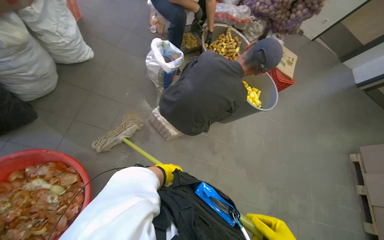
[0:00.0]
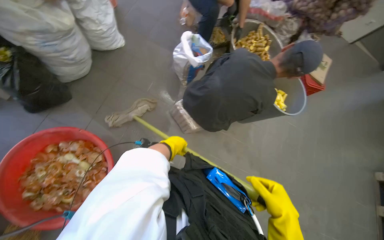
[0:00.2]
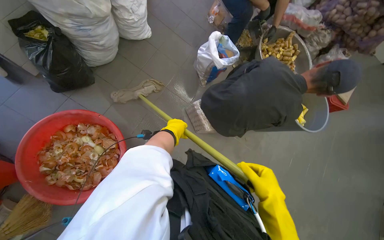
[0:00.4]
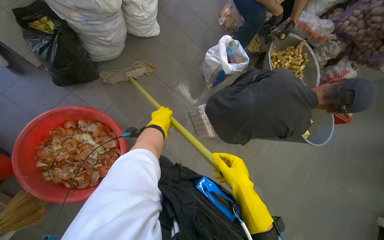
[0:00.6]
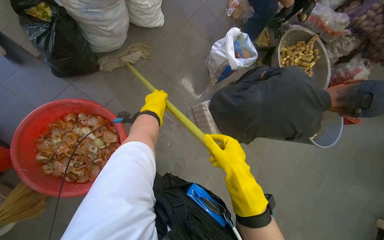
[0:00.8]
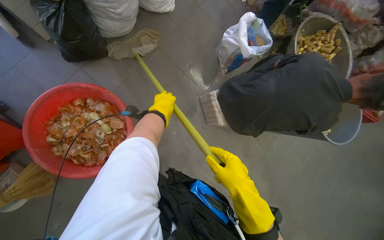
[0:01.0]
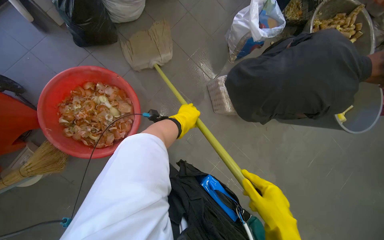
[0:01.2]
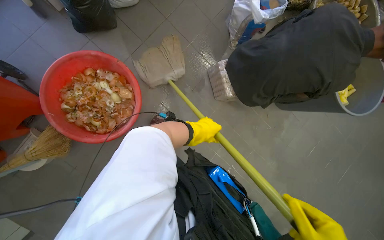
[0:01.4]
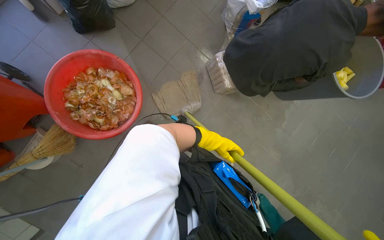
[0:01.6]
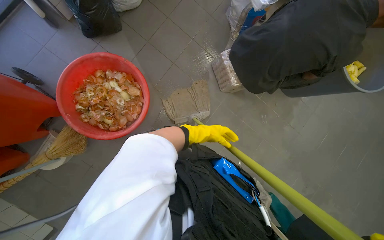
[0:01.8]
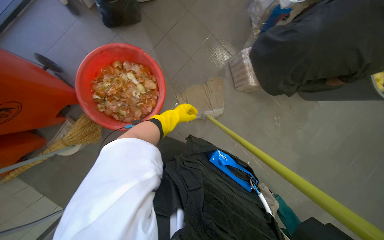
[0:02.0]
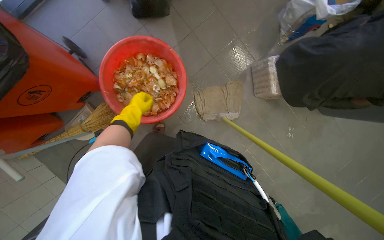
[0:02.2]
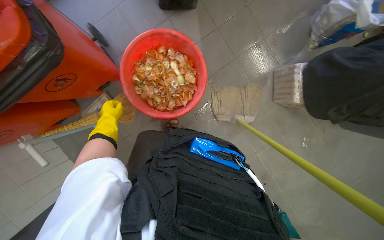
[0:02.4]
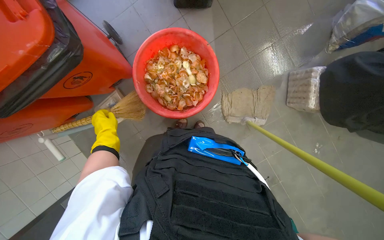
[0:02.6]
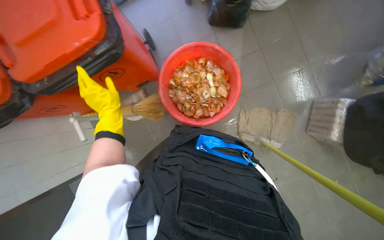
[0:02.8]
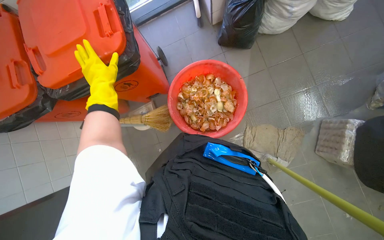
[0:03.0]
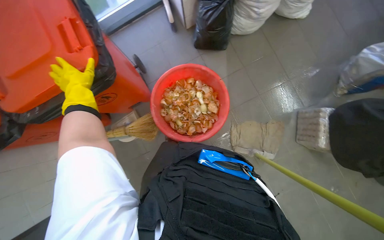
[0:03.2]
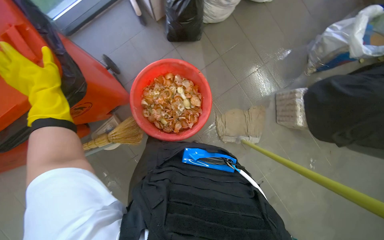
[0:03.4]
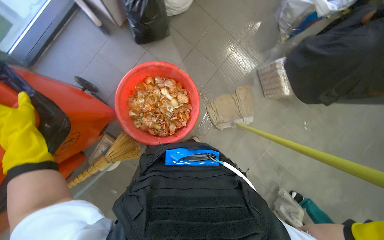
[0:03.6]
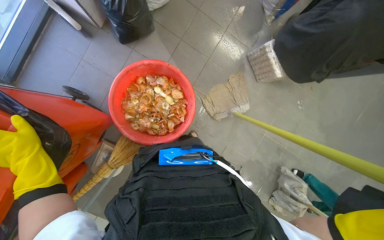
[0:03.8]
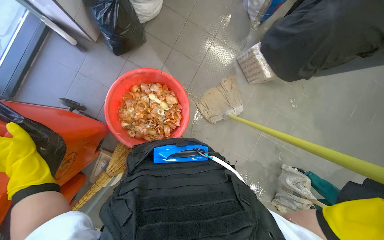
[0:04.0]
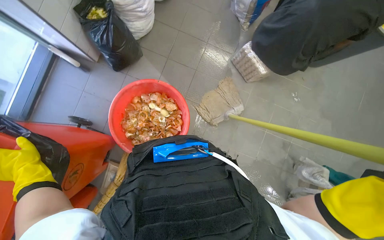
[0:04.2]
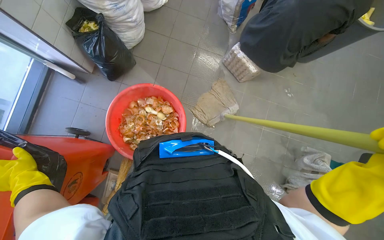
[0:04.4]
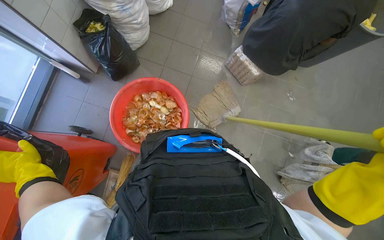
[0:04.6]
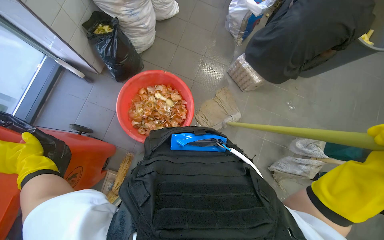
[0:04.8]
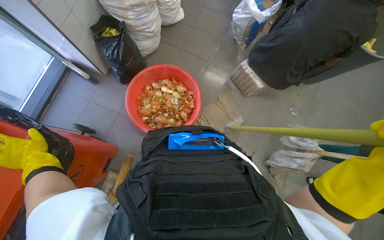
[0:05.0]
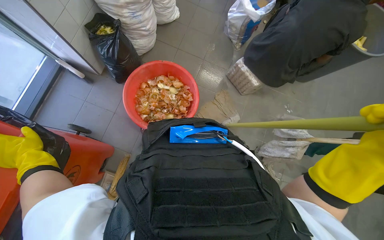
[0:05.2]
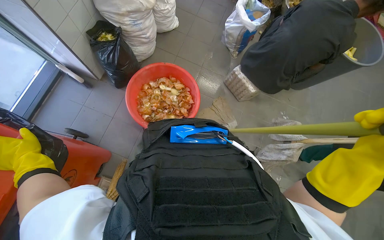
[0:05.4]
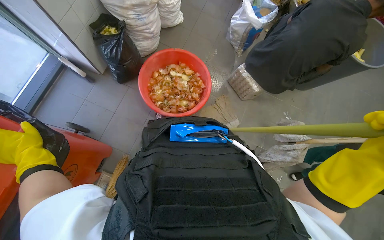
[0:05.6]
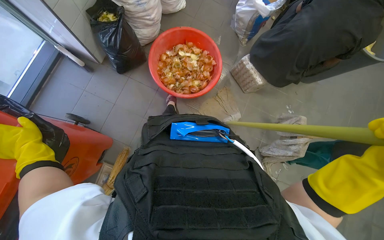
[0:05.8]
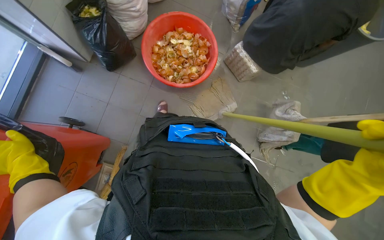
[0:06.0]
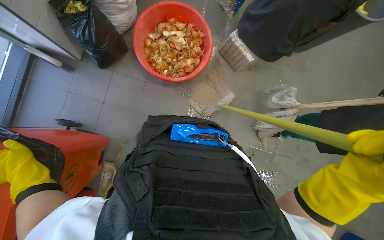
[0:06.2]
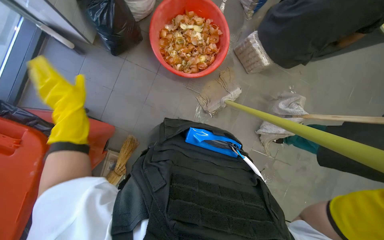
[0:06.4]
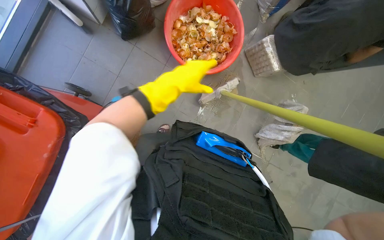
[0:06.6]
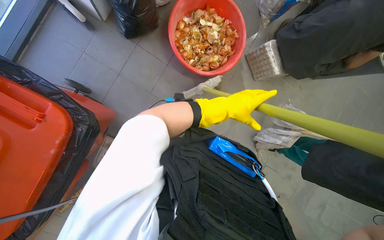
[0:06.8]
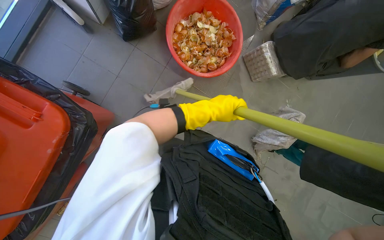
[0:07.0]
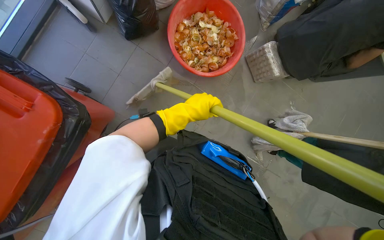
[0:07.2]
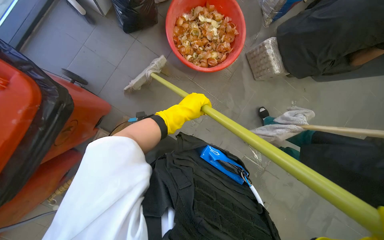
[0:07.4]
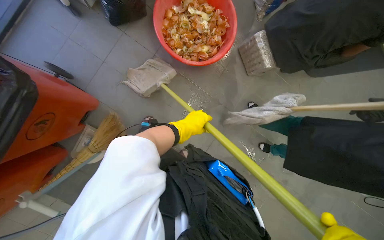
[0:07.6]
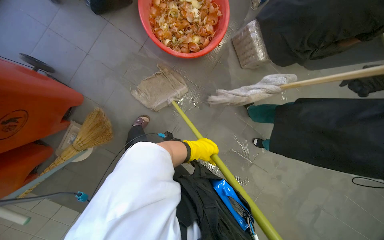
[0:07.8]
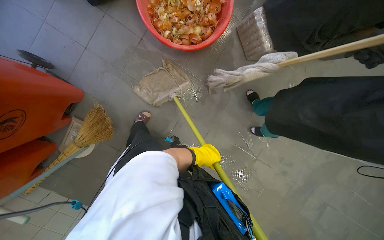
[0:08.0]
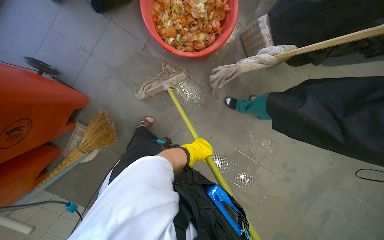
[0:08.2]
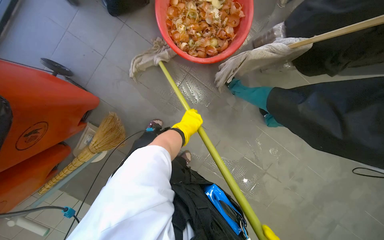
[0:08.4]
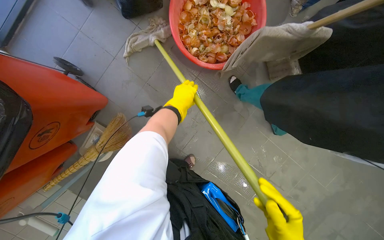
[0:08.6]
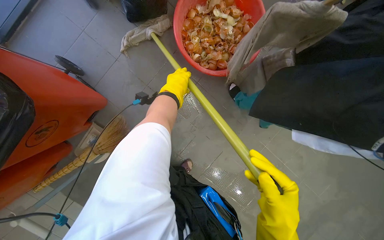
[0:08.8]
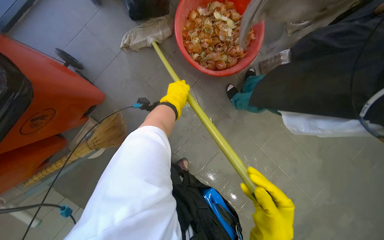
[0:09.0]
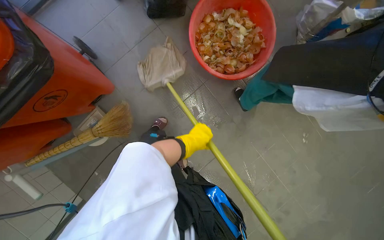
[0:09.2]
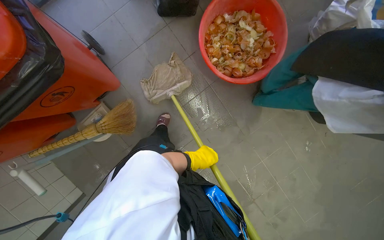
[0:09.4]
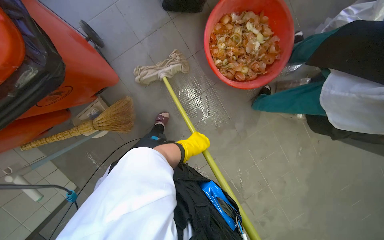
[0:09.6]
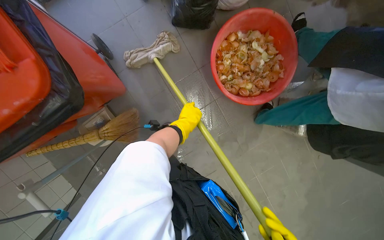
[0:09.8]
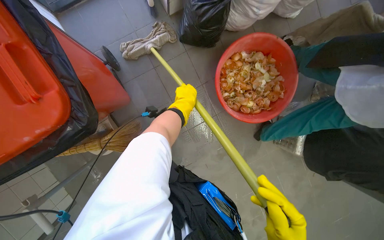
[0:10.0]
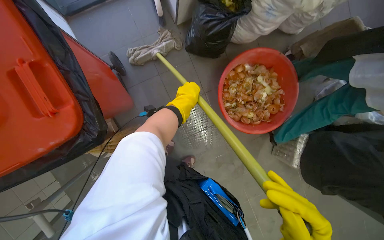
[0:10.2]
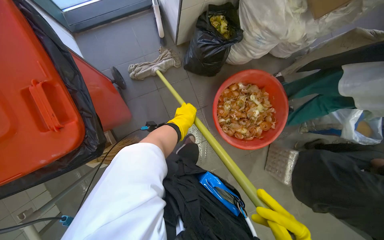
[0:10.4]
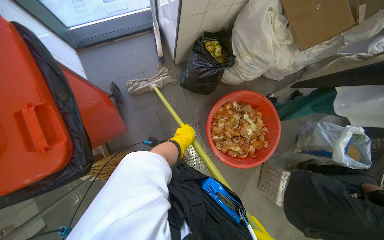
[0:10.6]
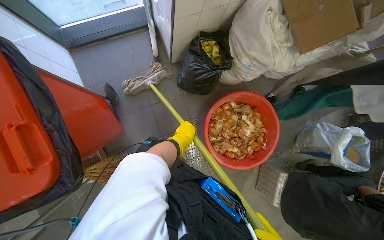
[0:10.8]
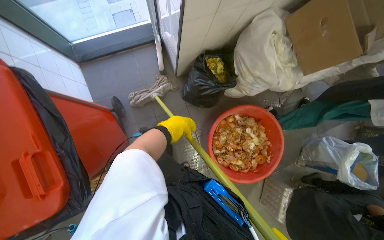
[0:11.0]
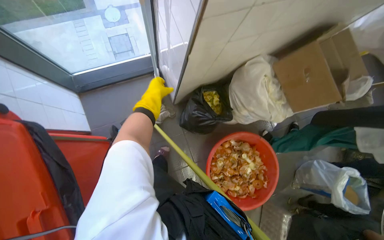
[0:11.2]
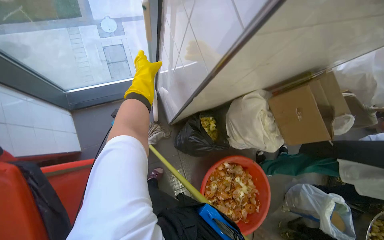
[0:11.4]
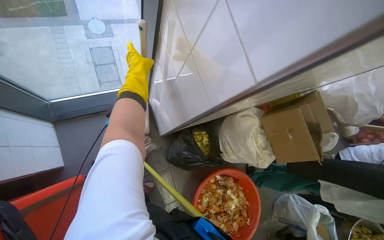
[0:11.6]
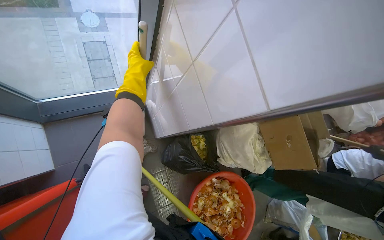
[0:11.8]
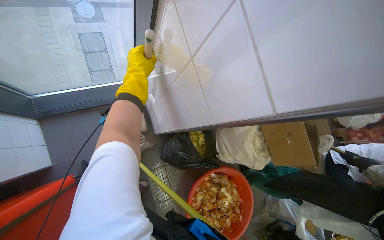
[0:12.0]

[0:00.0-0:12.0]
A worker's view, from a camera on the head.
Job: mopping floor.
The whole recording: Mopping kitchen floor. The worker mops the kitchen floor to clean up remaining debris and wet spots.
0:00.0 to 0:01.6: The head turns to the left by approximately 25 degrees.
0:01.6 to 0:03.0: The wearer looks about 35 degrees further to the left.
0:03.0 to 0:04.4: The head rotates approximately 55 degrees to the right.
0:07.6 to 0:09.0: The left hand travels up the picture by about 20 cm.
0:10.4 to 0:12.0: The camera is carried about 50 cm.

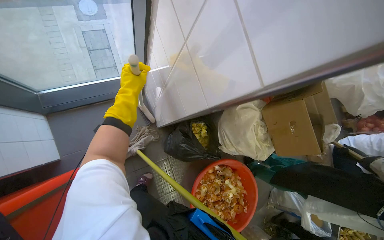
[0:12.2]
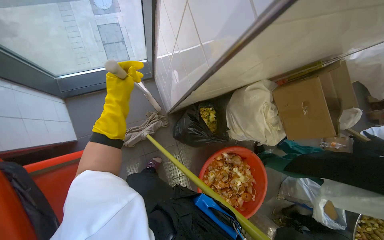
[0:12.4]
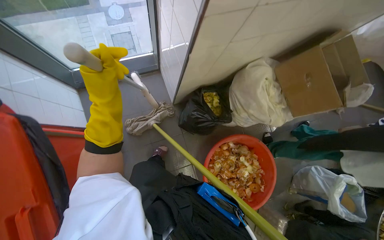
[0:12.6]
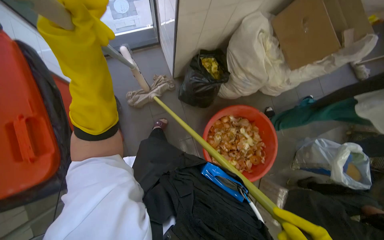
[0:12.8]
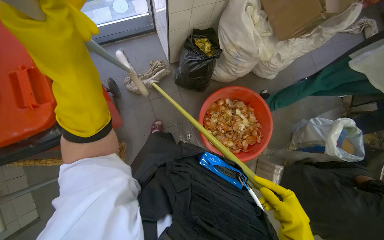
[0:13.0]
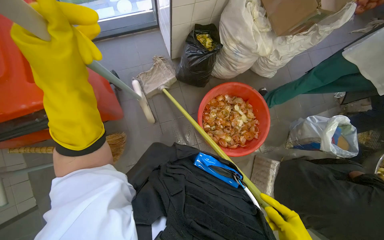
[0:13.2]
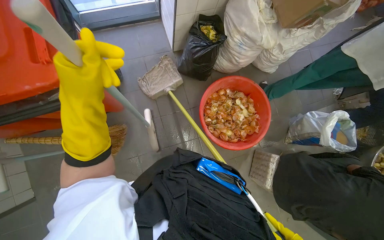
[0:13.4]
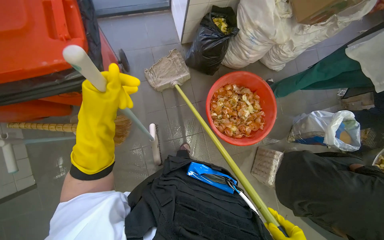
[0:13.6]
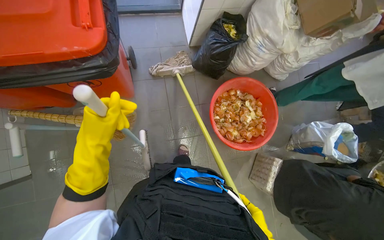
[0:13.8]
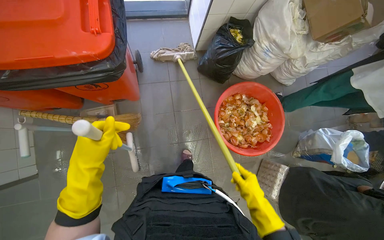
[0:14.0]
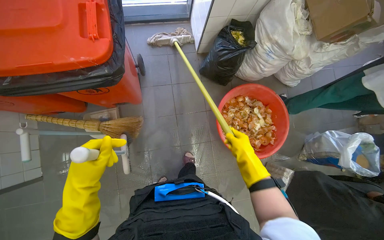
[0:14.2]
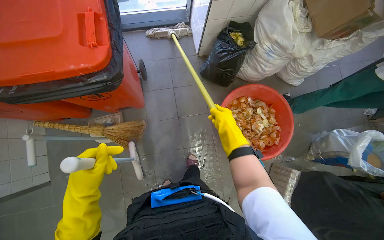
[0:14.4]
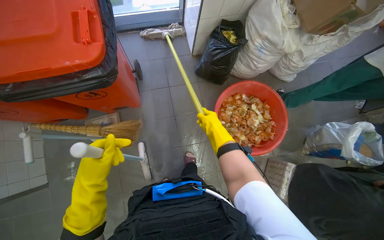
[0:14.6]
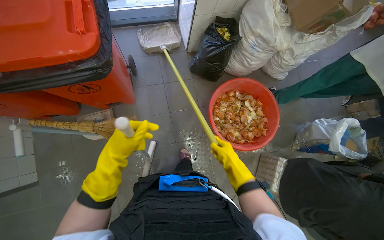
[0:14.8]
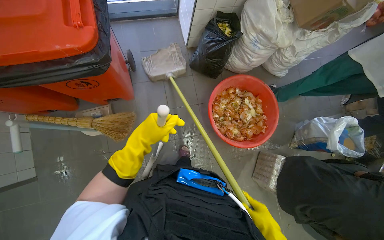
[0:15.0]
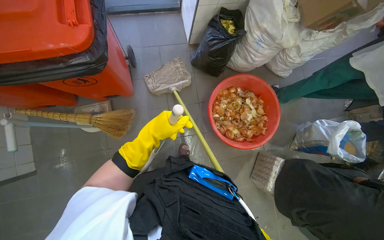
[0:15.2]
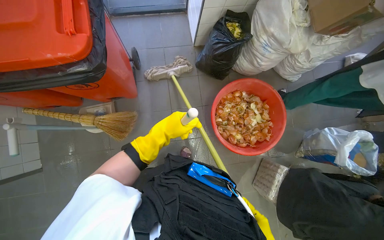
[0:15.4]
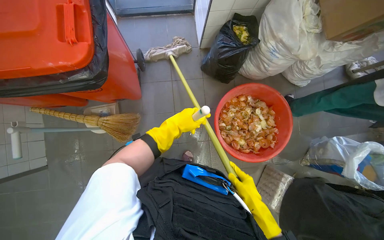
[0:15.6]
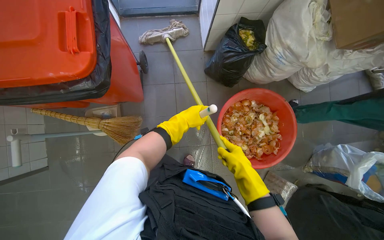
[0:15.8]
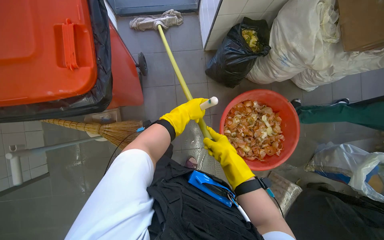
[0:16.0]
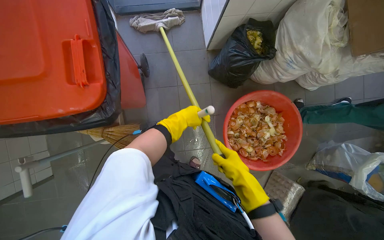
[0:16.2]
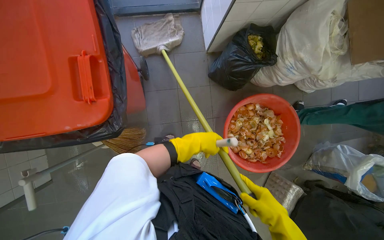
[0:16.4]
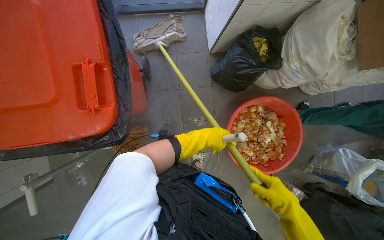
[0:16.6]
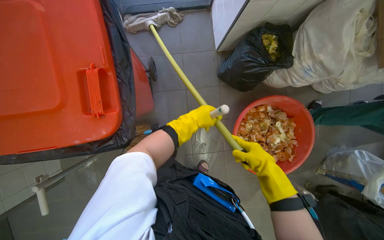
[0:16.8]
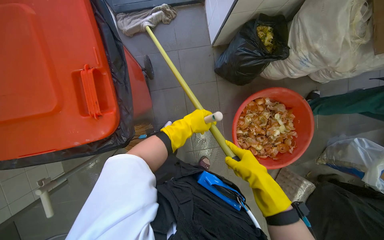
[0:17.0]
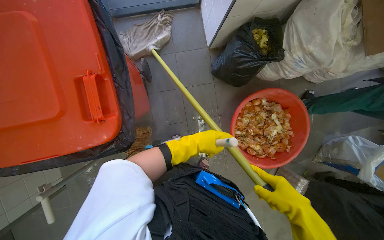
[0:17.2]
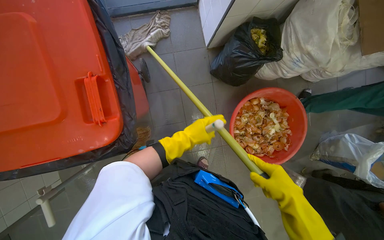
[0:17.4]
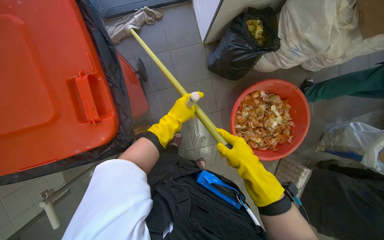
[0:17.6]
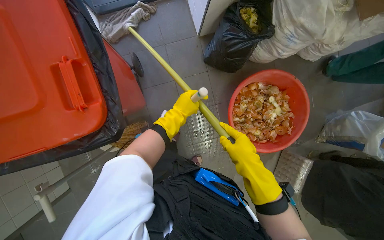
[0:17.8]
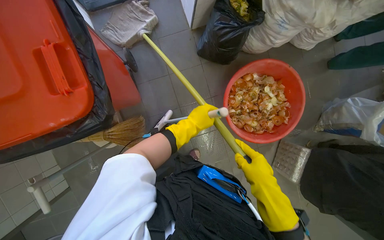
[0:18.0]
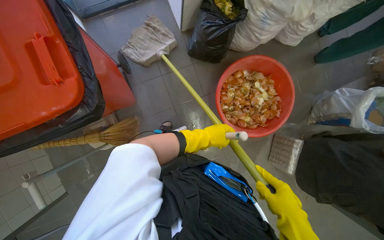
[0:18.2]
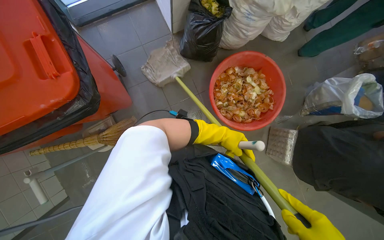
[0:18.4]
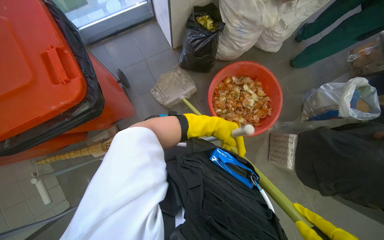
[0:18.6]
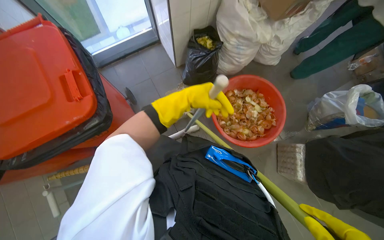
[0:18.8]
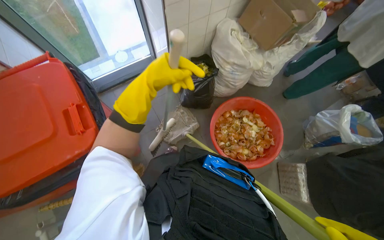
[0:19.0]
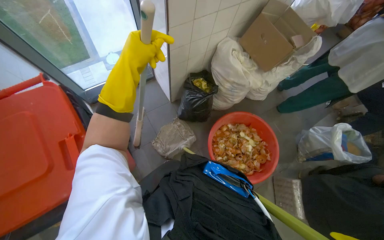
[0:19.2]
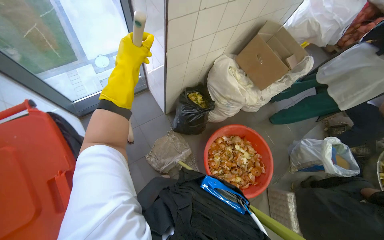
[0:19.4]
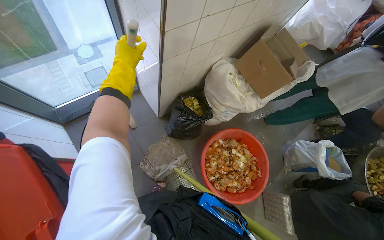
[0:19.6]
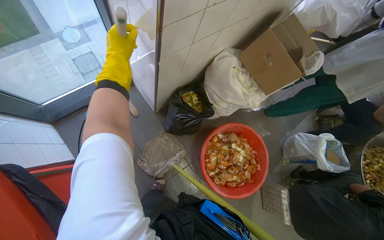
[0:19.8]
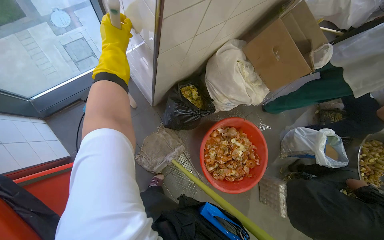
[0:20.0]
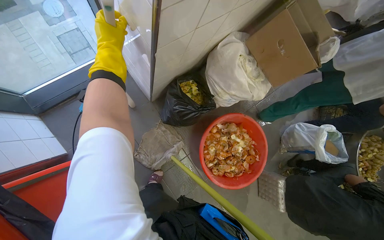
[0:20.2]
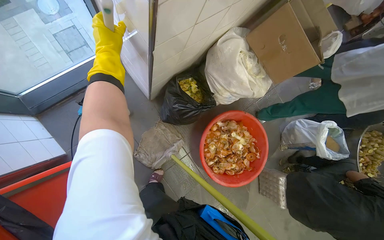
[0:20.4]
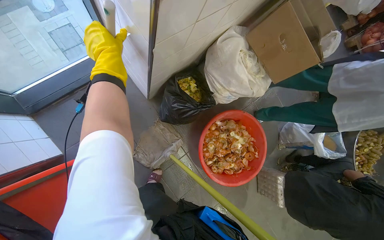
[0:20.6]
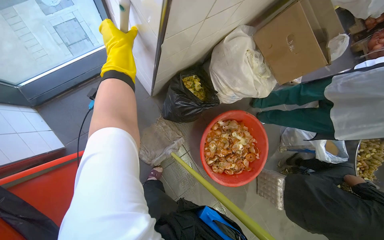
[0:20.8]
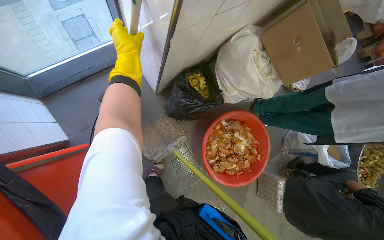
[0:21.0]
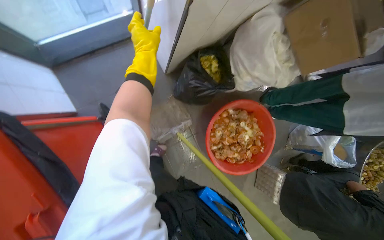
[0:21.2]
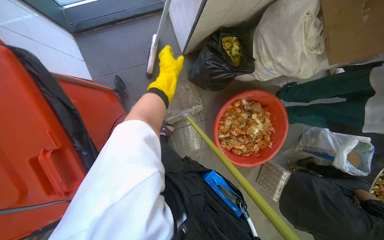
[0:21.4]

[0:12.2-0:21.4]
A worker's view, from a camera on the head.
Job: mopping floor.
The whole recording: Mopping kitchen floor. The worker mops the kitchen floor to clean up remaining debris and wet spots.
0:12.2 to 0:13.8: The camera is carried approximately 80 cm.
0:13.8 to 0:15.2: The left hand moves to the right, some 20 cm.
0:16.8 to 0:18.4: The left hand is displaced to the right by roughly 25 cm.
0:18.4 to 0:19.8: The camera is carried about 50 cm.
0:19.8 to 0:21.4: The view tilts about 15 degrees downward. The left hand moves farther from the camera, some 20 cm.
